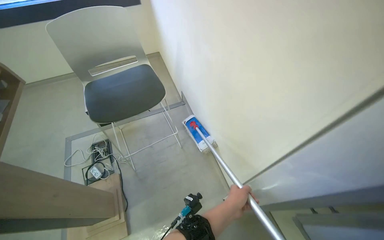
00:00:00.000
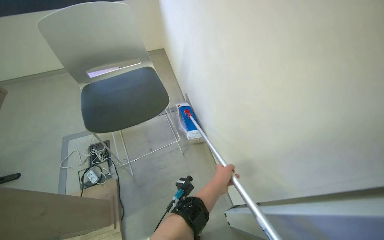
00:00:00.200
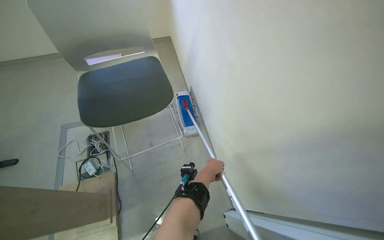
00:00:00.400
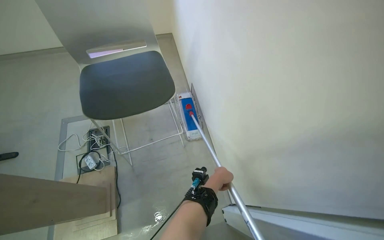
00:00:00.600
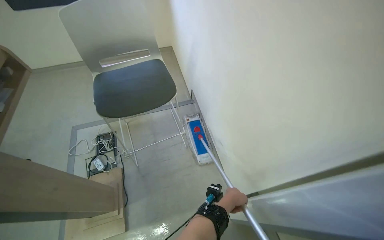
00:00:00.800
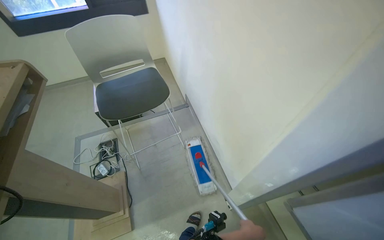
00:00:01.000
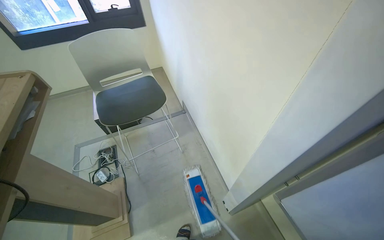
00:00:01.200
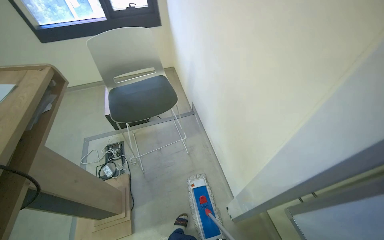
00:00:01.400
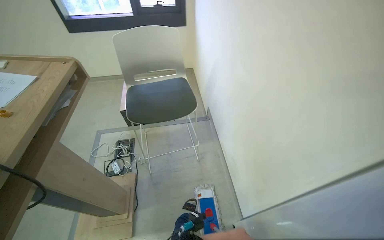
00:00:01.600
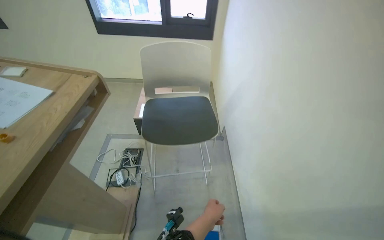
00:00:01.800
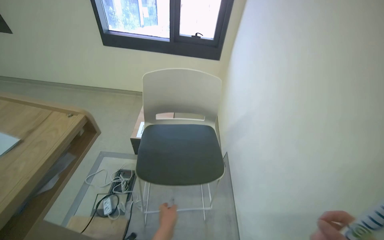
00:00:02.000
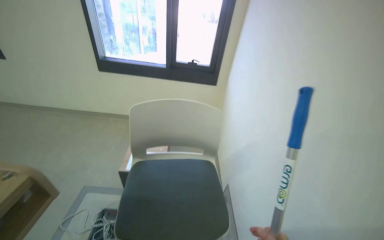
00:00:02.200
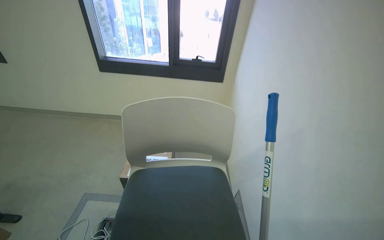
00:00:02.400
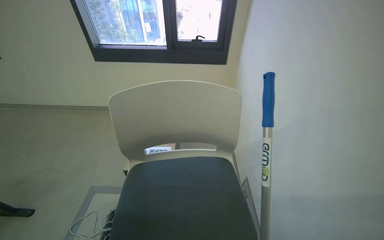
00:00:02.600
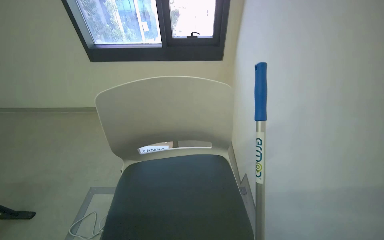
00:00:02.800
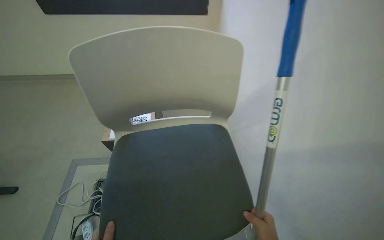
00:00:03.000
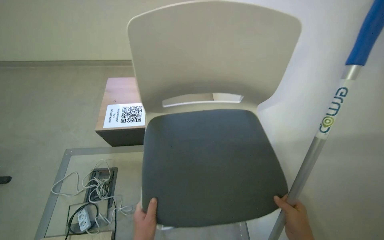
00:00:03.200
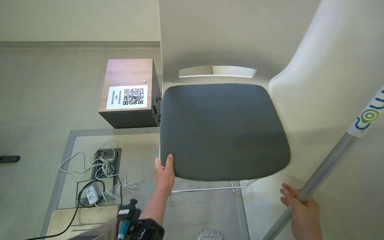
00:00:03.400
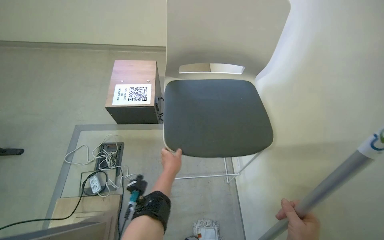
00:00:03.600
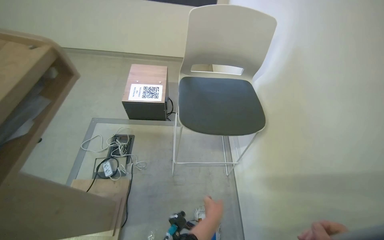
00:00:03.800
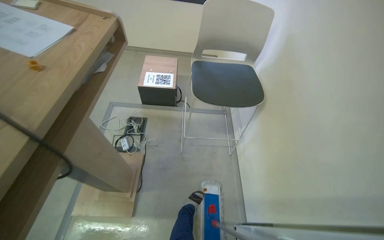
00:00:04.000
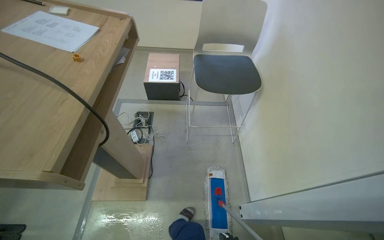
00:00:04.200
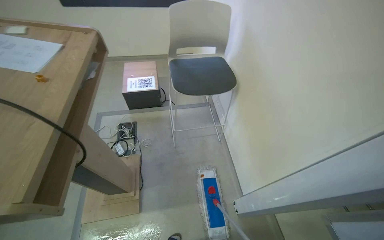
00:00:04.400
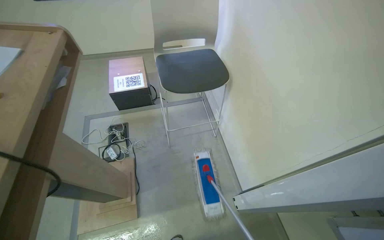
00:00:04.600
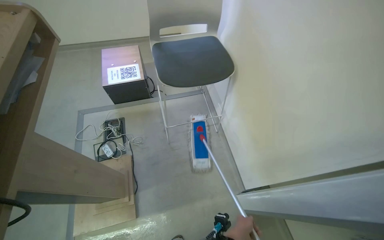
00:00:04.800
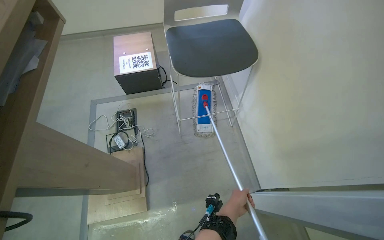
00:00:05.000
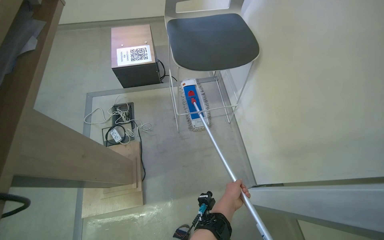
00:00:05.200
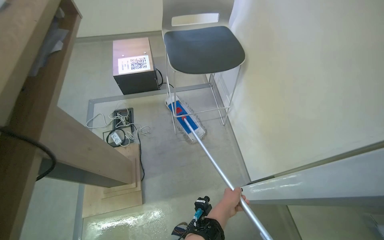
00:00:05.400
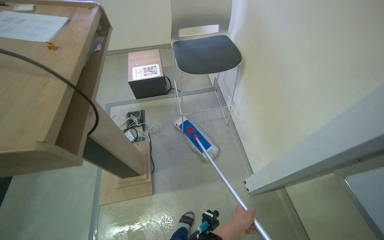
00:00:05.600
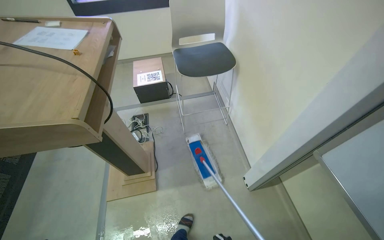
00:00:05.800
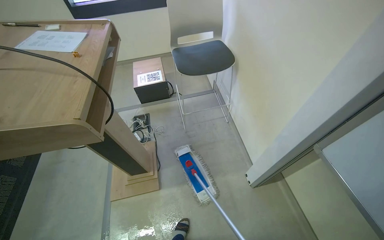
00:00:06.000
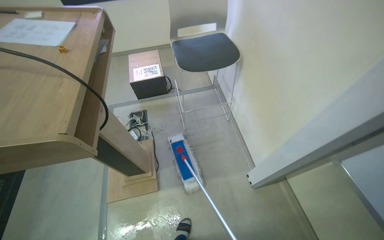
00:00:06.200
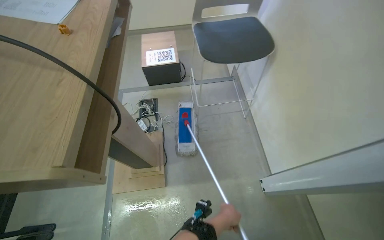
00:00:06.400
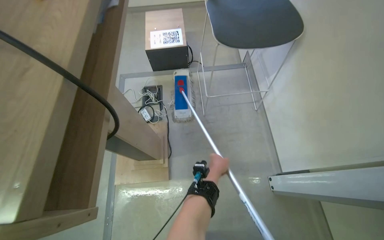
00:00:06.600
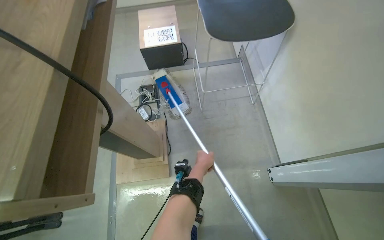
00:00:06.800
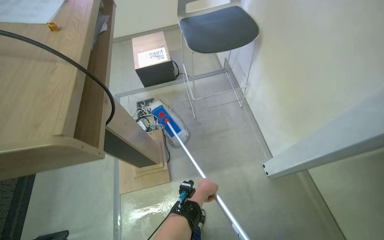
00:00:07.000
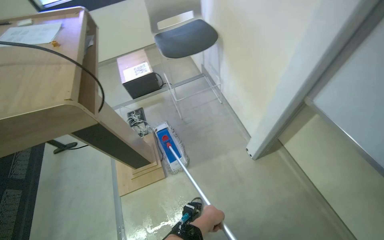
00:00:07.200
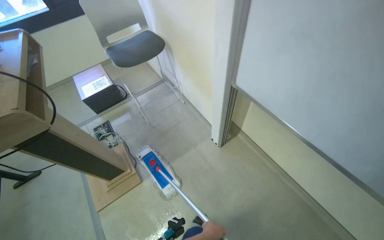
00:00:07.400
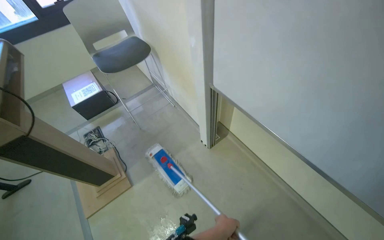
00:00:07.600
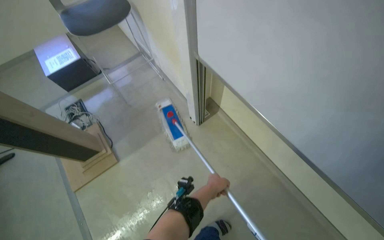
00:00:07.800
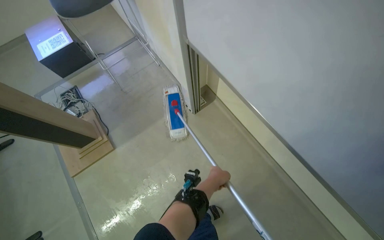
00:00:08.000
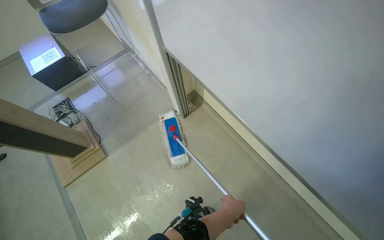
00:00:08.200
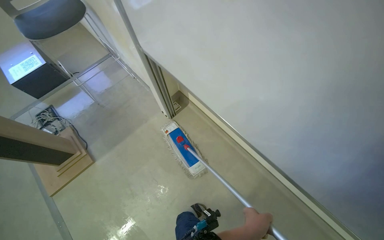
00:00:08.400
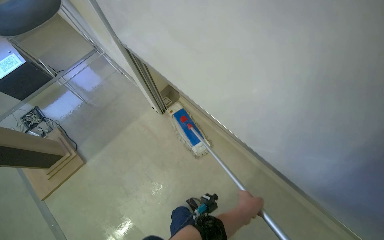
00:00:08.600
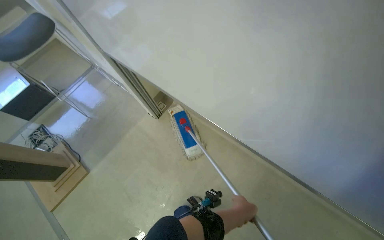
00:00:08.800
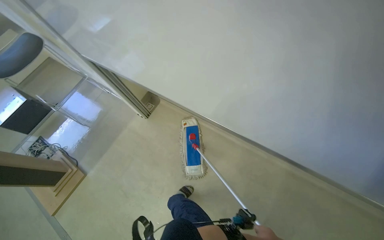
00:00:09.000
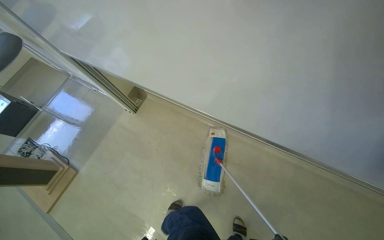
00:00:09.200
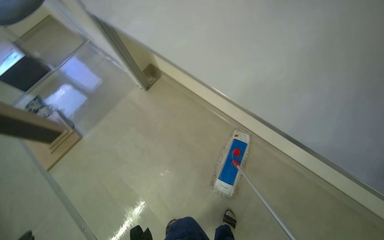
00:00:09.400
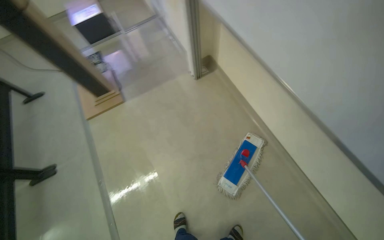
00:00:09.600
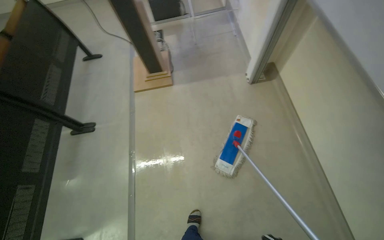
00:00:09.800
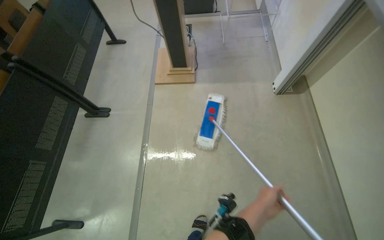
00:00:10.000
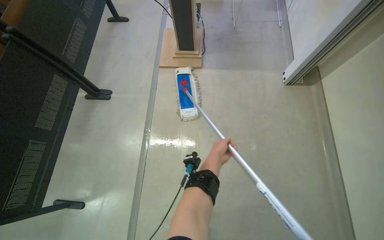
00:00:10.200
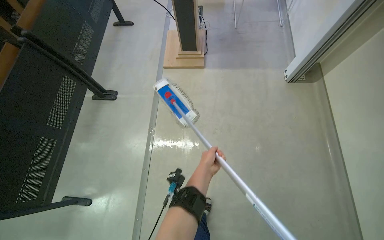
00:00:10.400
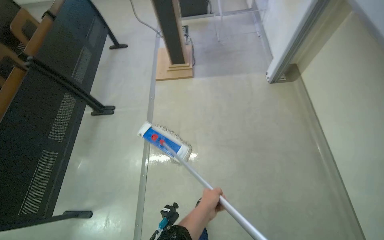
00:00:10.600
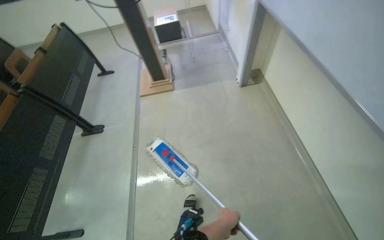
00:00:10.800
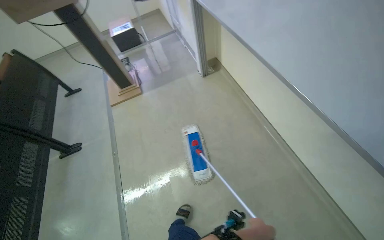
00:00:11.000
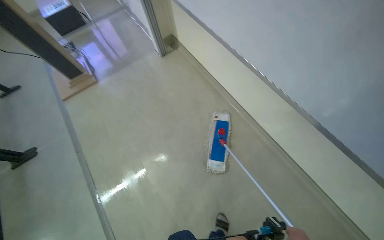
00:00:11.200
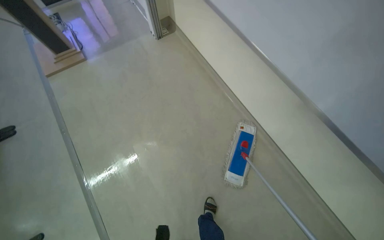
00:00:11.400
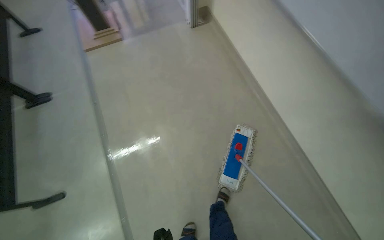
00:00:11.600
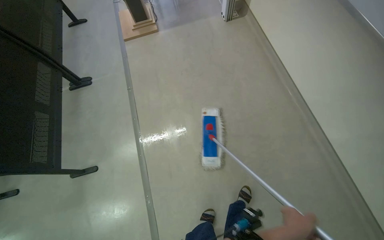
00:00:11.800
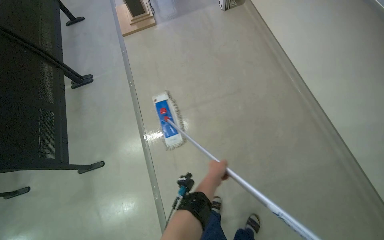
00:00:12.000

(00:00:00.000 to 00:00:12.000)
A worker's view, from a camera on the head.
Job: mopping floor.
The whole recording: Mopping lecture hall floor. The worker mops the floor of the lecture hall, moving around the podium and seats.
00:00:01.600 - 00:00:03.000: The wearer moves some 70 cm.
00:00:03.000 - 00:00:04.400: The head travels some 70 cm.
00:00:07.600 - 00:00:09.000: The camera is carried roughly 60 cm.
00:00:09.000 - 00:00:10.400: The camera is carried some 60 cm. The head rotates some 60 degrees to the left. The wearer looks some 10 degrees further downward.
00:00:10.400 - 00:00:12.000: The head travels some 70 cm.

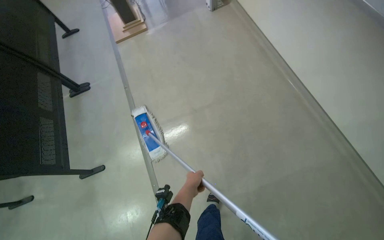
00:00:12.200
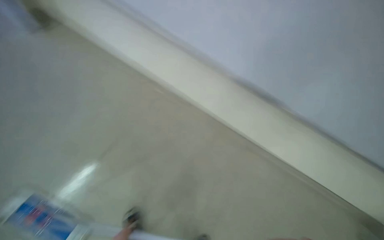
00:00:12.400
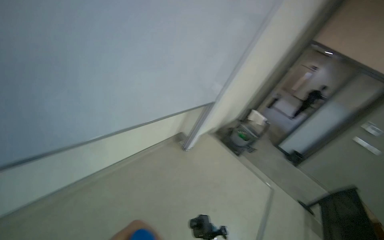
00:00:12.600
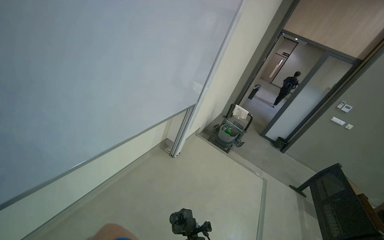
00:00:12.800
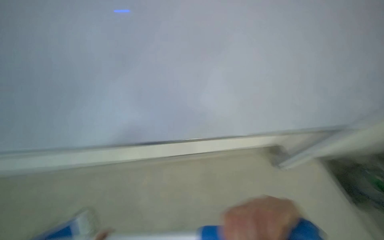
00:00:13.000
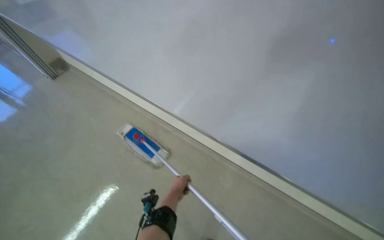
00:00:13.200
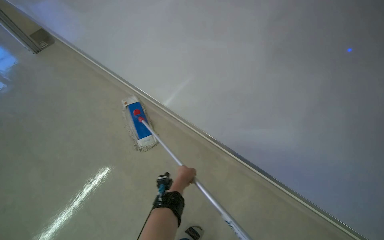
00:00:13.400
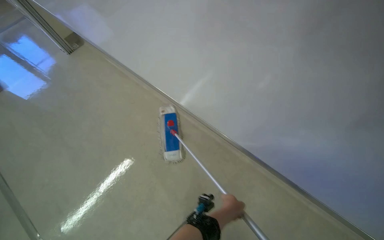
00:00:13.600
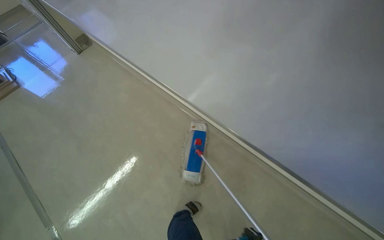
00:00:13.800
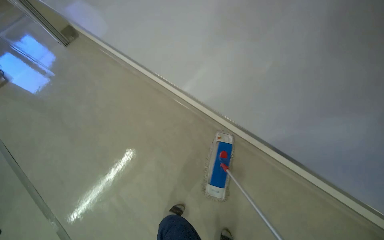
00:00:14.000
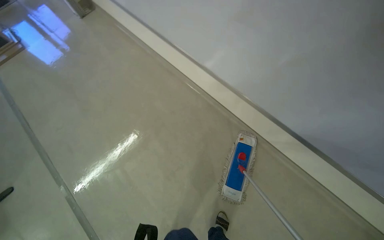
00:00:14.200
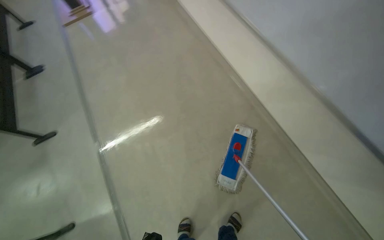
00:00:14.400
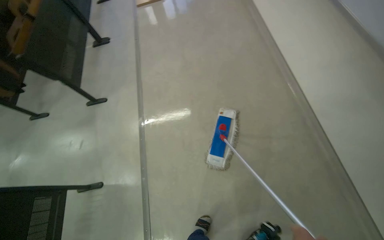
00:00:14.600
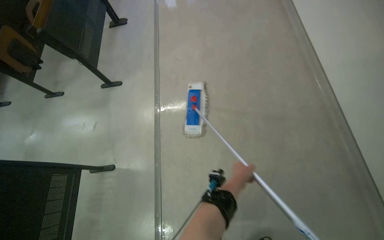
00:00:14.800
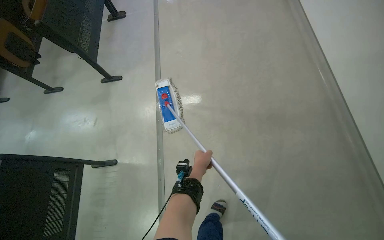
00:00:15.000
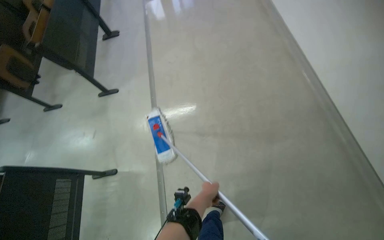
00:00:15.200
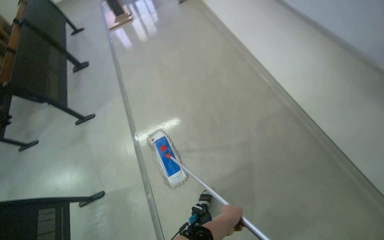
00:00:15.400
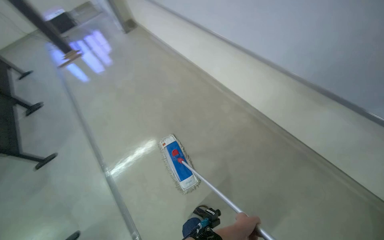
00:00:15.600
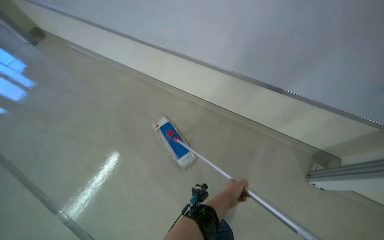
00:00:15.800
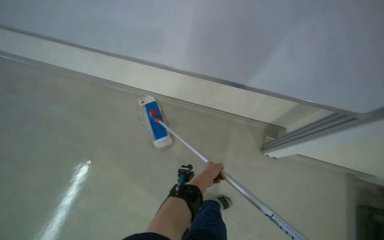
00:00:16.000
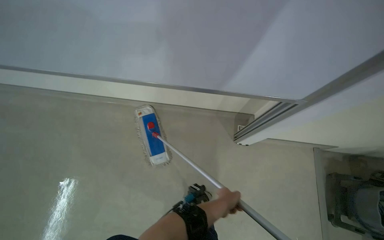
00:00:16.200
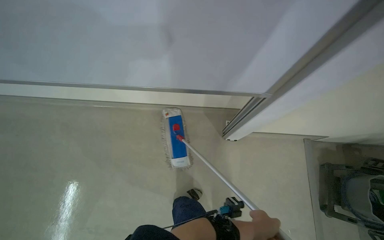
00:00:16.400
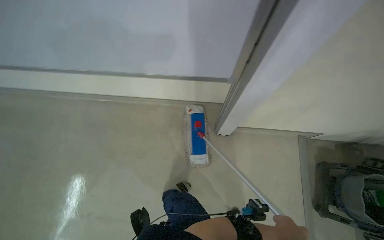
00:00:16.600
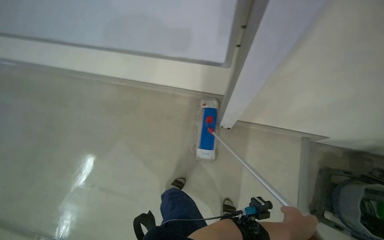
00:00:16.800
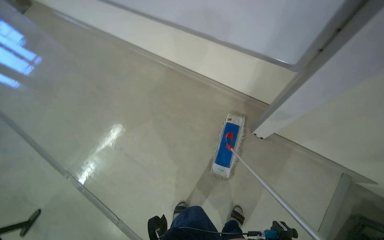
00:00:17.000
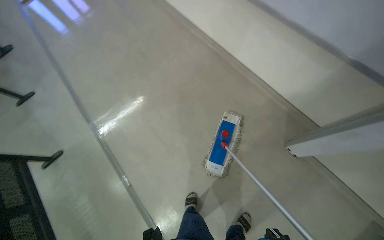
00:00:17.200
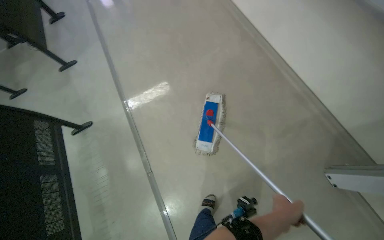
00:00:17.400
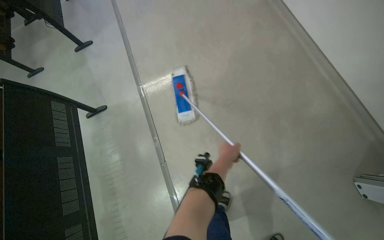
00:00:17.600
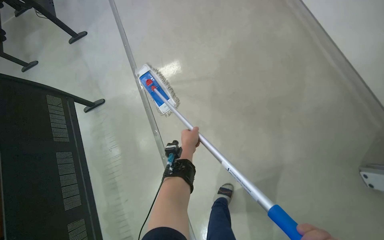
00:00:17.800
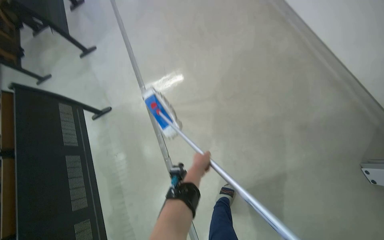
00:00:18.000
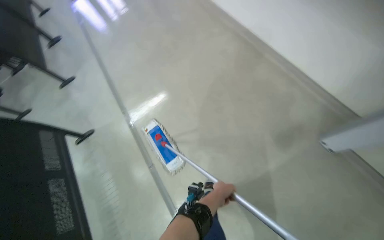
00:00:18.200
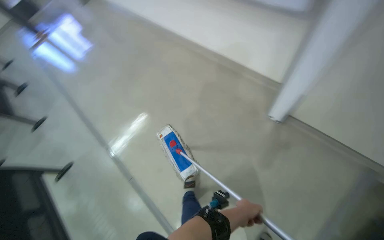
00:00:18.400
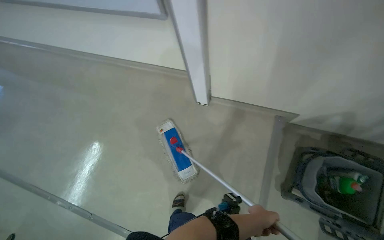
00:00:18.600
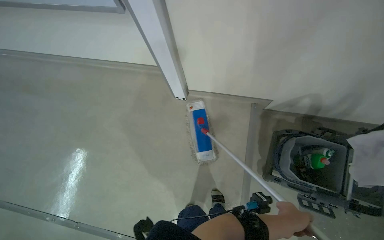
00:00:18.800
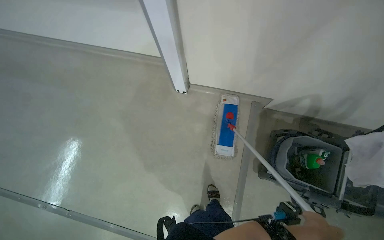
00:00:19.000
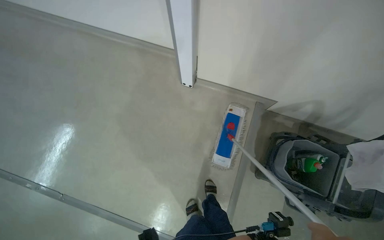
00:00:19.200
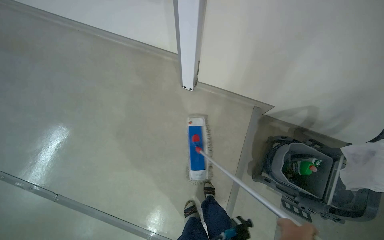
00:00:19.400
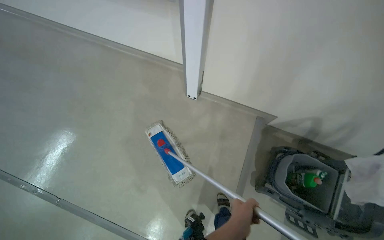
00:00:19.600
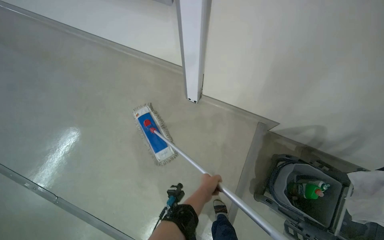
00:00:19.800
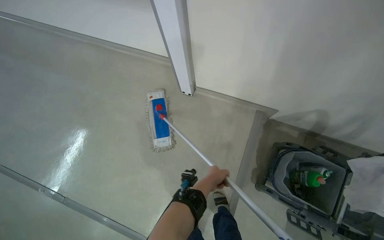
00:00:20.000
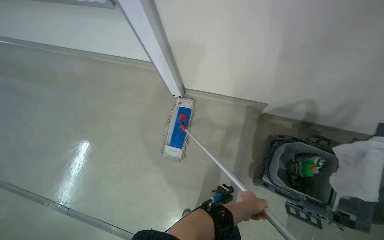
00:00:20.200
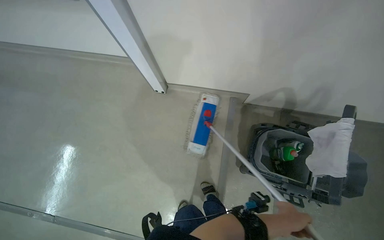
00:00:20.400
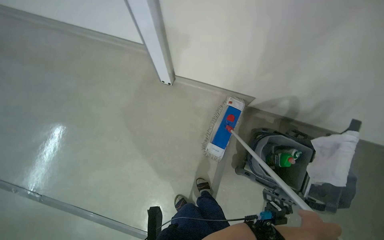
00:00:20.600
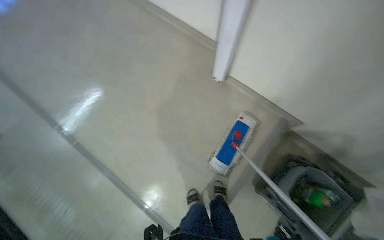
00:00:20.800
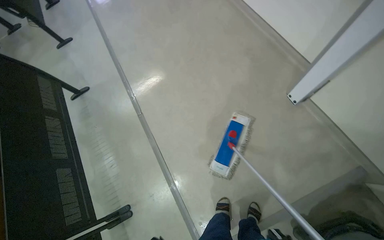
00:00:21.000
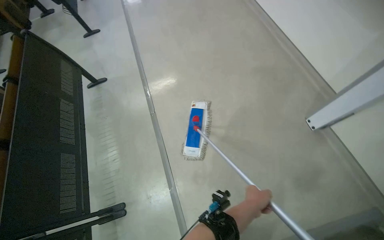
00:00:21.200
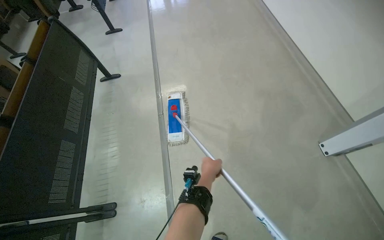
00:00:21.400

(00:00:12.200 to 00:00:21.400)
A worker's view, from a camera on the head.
Job: mopping floor.
The whole recording: Mopping lecture hall floor. The worker mops the floor of the lecture hall, moving around the podium and seats.
00:00:13.800 - 00:00:15.200: The camera travels some 40 cm. The head turns to the left by about 30 degrees.
00:00:15.200 - 00:00:16.800: The camera is carried roughly 90 cm. The head turns to the right by approximately 55 degrees.
00:00:19.800 - 00:00:21.400: Everything in view rotates about 35 degrees clockwise.
